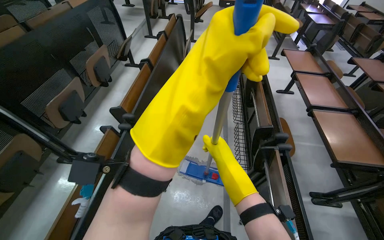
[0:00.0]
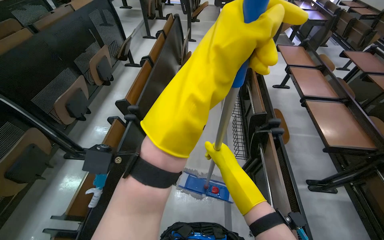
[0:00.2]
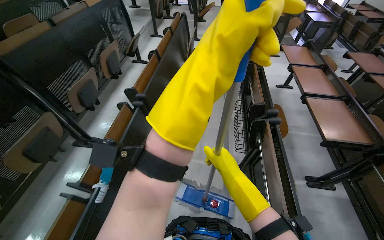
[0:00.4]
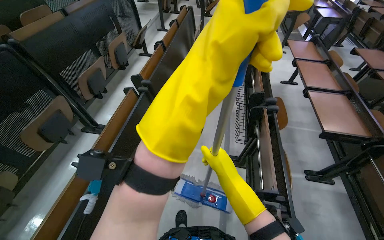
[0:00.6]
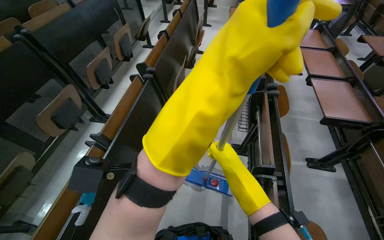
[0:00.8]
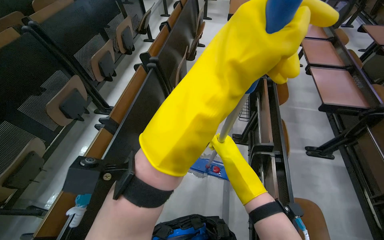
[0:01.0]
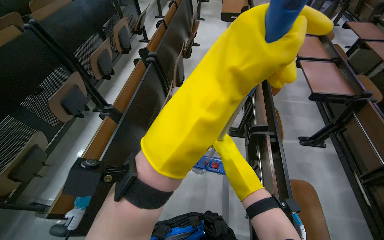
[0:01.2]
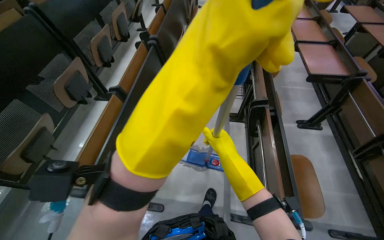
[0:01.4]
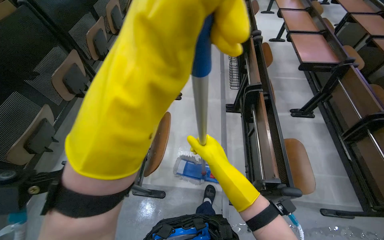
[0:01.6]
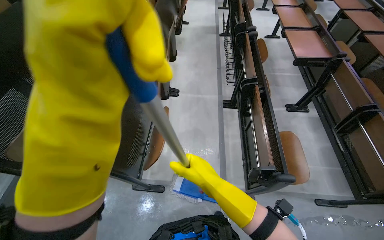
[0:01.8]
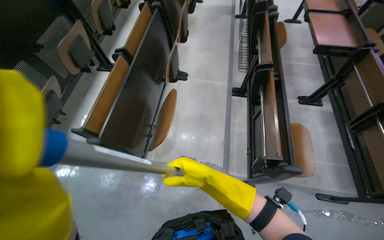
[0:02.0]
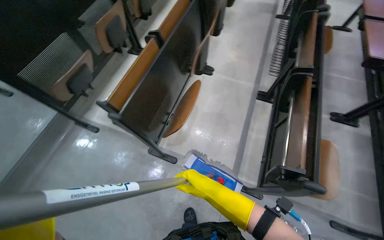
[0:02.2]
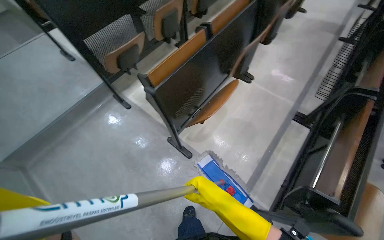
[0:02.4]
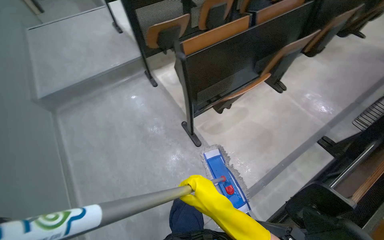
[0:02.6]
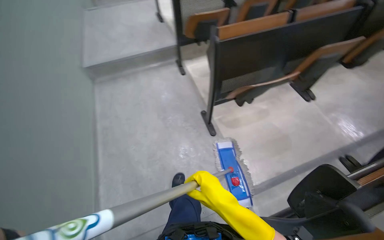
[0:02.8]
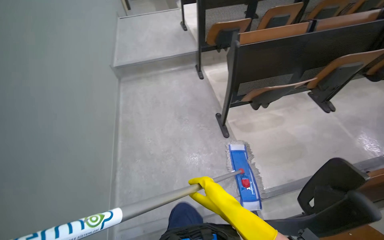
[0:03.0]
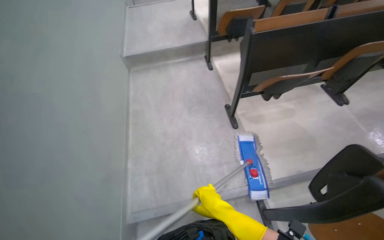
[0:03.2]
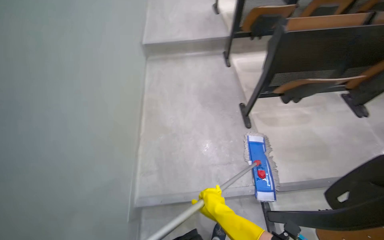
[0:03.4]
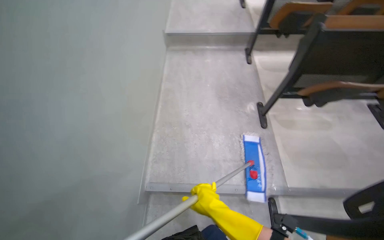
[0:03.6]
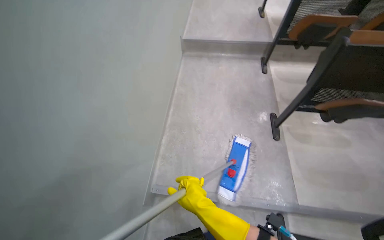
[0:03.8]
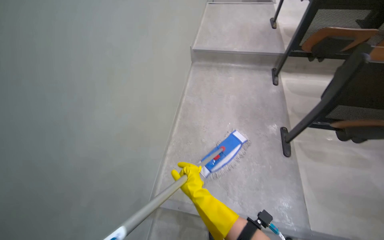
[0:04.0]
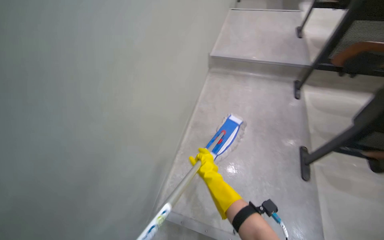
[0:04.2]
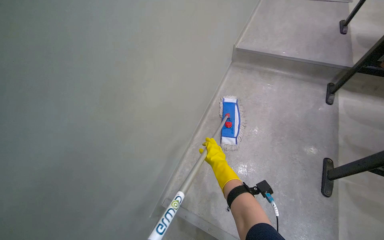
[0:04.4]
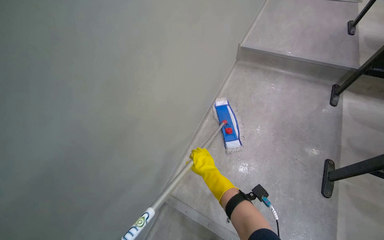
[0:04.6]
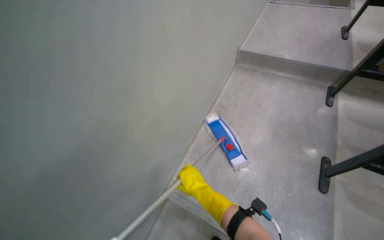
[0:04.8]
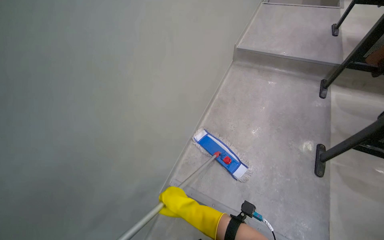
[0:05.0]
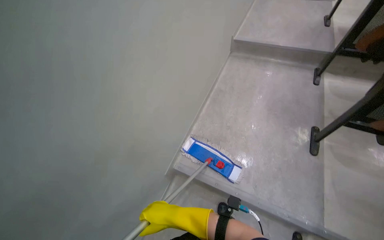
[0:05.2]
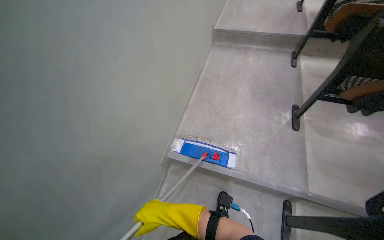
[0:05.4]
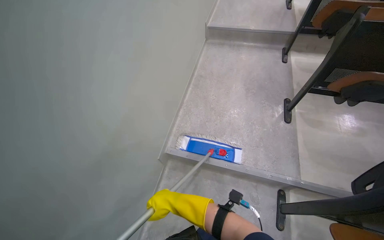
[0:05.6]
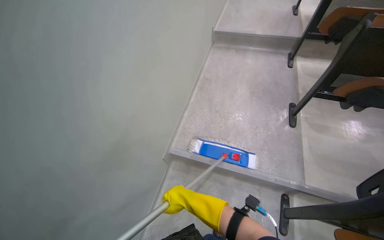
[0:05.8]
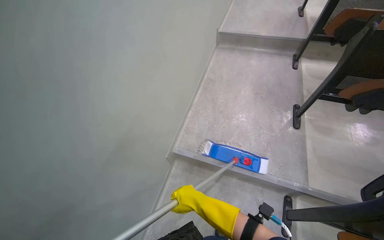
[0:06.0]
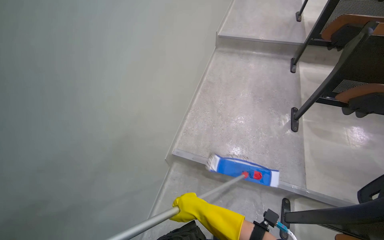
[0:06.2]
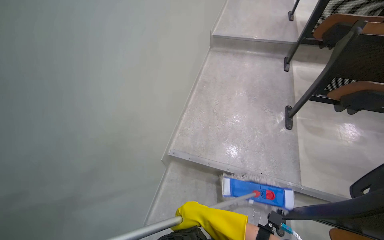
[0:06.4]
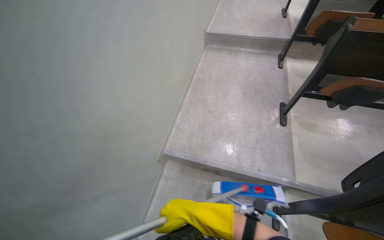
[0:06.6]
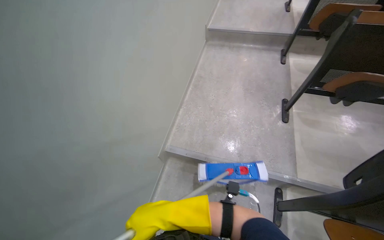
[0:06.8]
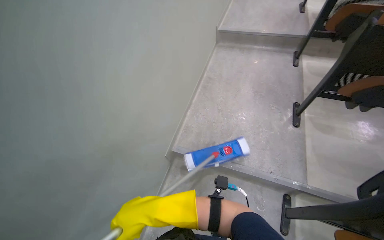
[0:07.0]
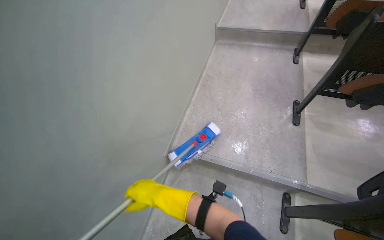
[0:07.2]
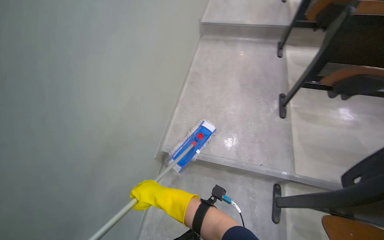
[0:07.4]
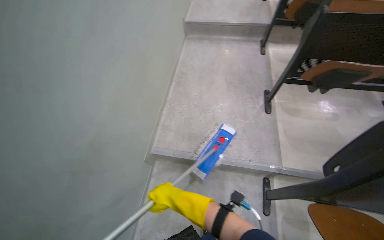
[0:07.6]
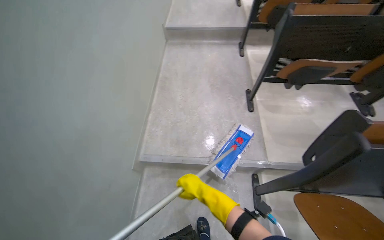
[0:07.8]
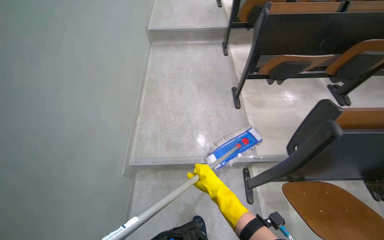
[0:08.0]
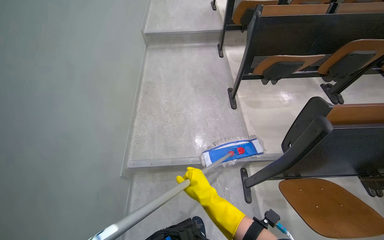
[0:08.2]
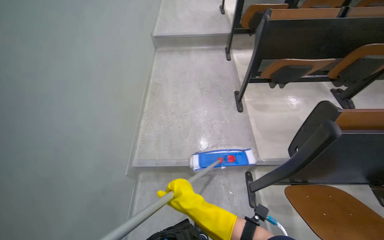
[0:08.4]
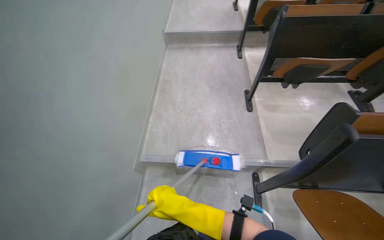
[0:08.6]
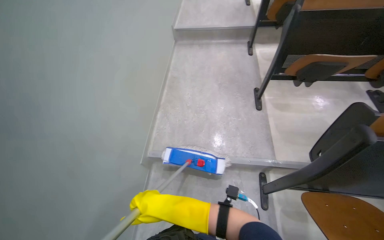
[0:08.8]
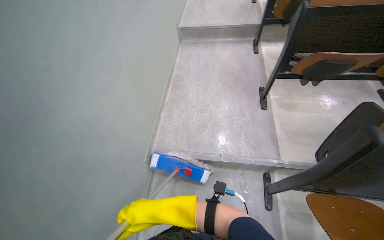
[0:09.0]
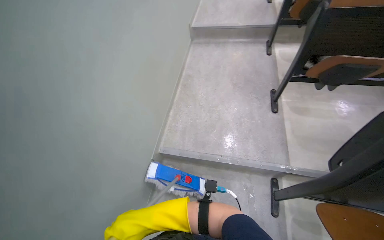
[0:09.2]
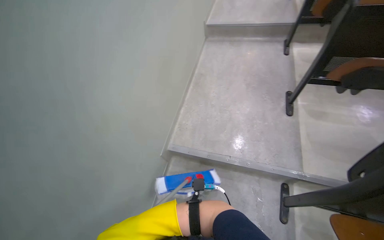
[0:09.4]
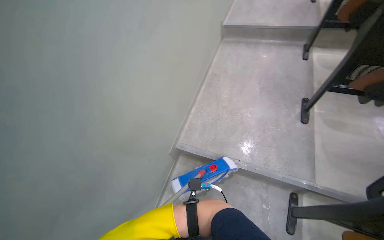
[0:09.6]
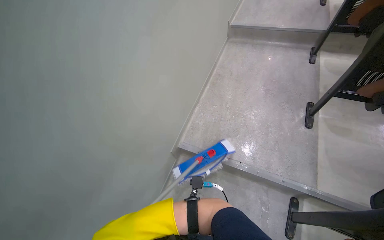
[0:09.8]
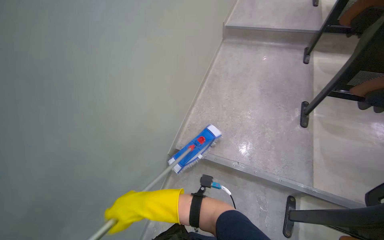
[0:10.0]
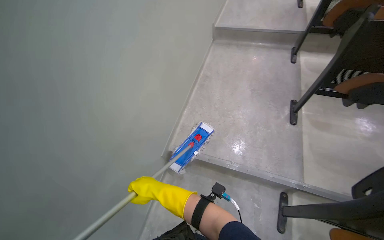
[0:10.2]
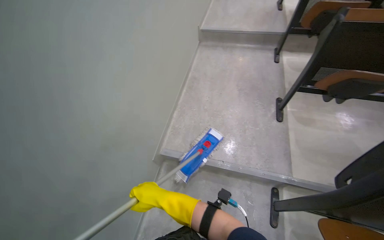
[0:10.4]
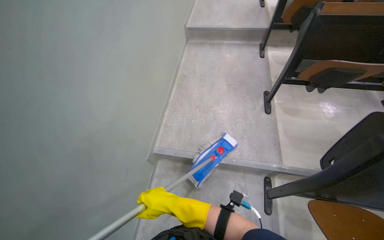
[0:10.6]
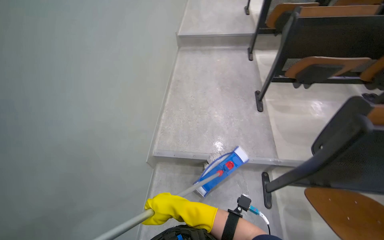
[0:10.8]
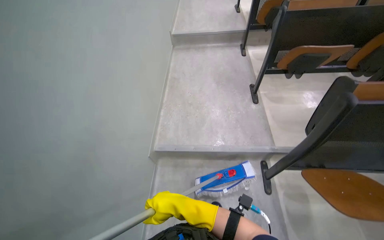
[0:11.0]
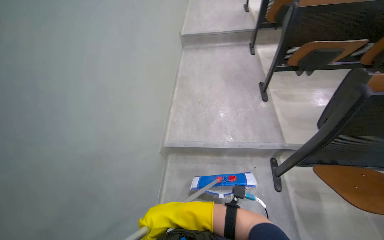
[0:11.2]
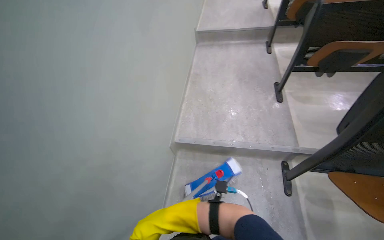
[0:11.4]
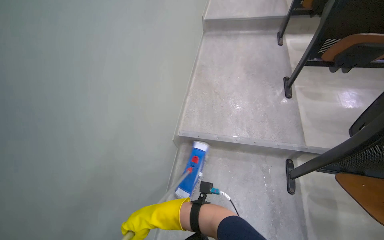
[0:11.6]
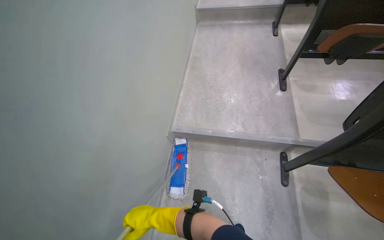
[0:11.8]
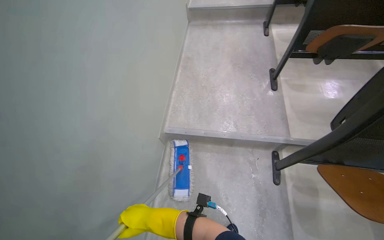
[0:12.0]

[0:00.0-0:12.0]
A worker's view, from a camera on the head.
Job: mopping floor.
The whole recording: Mopping lecture hall floor. The worker mops the floor of the lecture hall, moving the mop through the aisles between seats.
0:00.0 to 0:01.6: The wearer moves roughly 80 cm.
0:01.6 to 0:03.0: The wearer moves about 50 cm. The head turns to the left by approximately 70 degrees.
0:03.0 to 0:04.4: The wearer's head swings roughly 40 degrees to the left. The right hand is displaced farther from the camera and up the picture by roughly 35 cm.
0:04.4 to 0:06.0: The wearer moves about 50 cm.
0:06.0 to 0:07.6: The right hand travels nearer to the camera and back again, some 20 cm each way.
0:07.6 to 0:09.0: The right hand moves nearer to the camera, approximately 10 cm, and travels to the right and back again, some 20 cm each way.
0:09.0 to 0:10.4: The right hand reaches approximately 15 cm nearer to the camera, then returns.
0:10.4 to 0:12.0: The right hand moves down the picture, some 25 cm, and travels nearer to the camera and back again, roughly 25 cm each way.

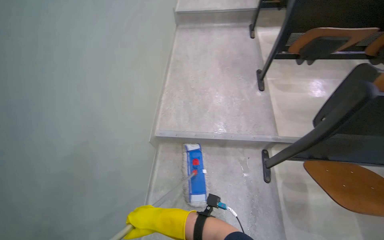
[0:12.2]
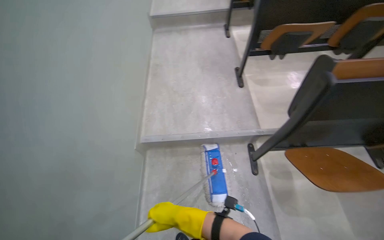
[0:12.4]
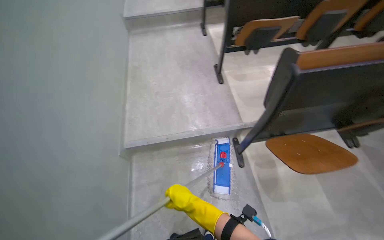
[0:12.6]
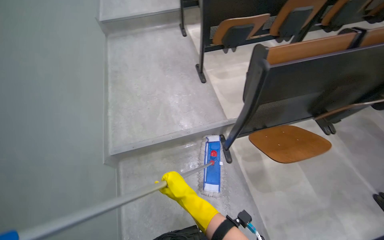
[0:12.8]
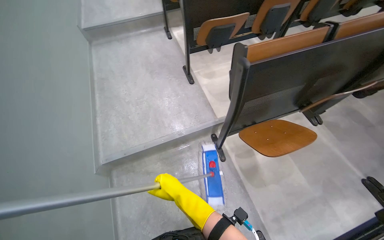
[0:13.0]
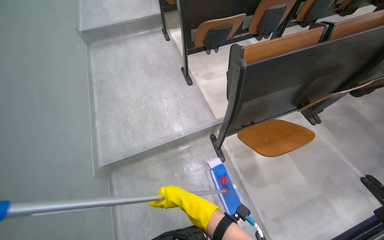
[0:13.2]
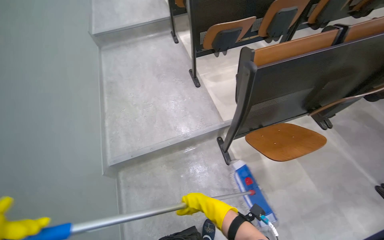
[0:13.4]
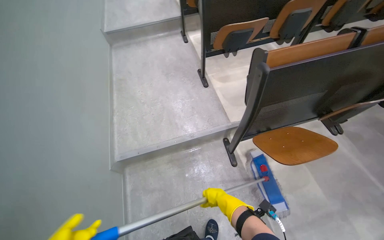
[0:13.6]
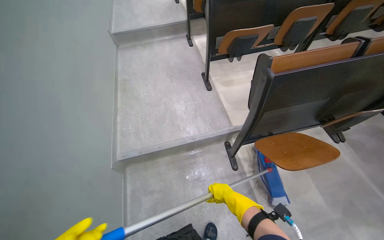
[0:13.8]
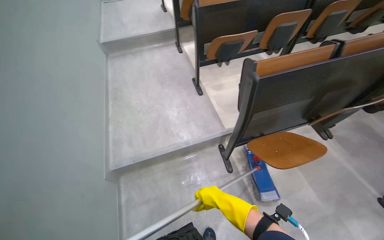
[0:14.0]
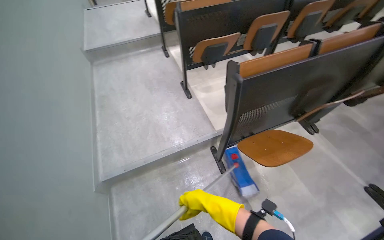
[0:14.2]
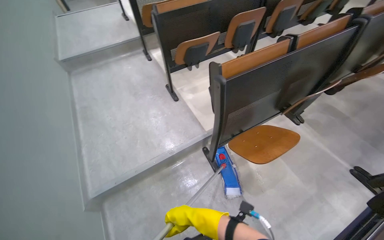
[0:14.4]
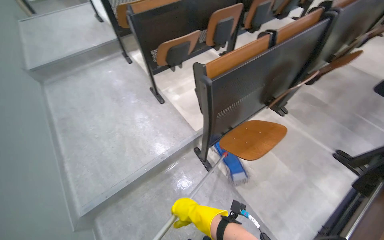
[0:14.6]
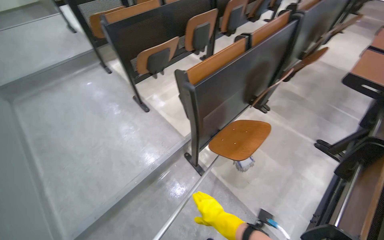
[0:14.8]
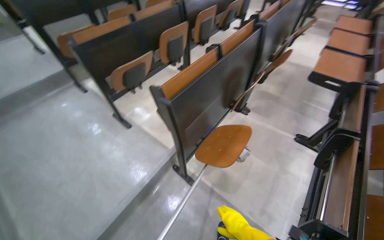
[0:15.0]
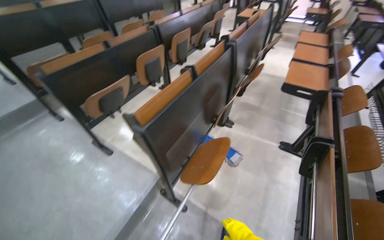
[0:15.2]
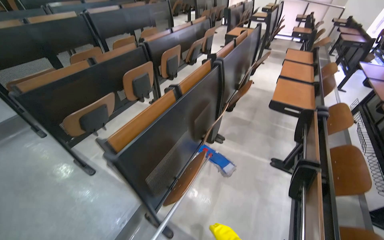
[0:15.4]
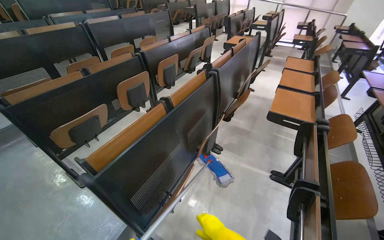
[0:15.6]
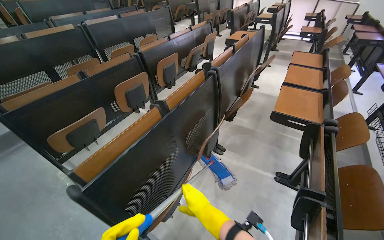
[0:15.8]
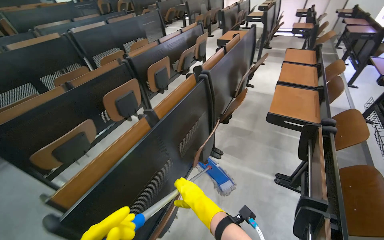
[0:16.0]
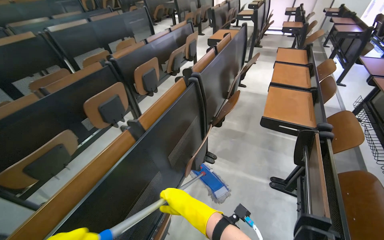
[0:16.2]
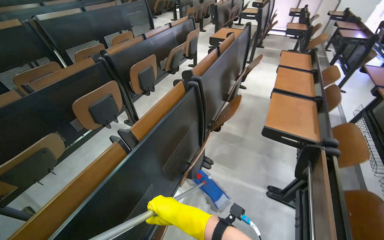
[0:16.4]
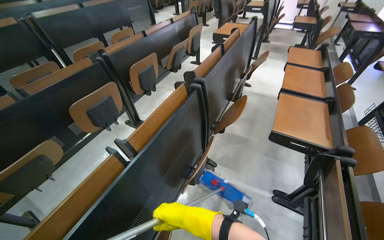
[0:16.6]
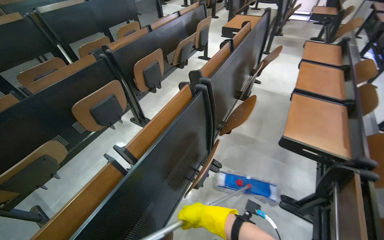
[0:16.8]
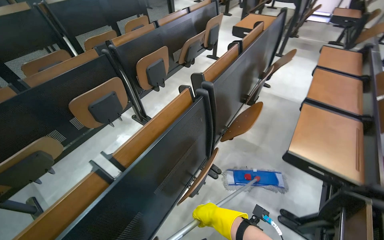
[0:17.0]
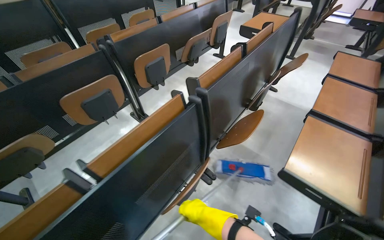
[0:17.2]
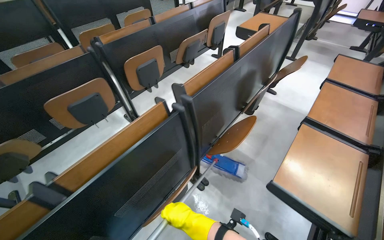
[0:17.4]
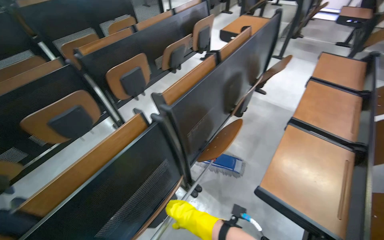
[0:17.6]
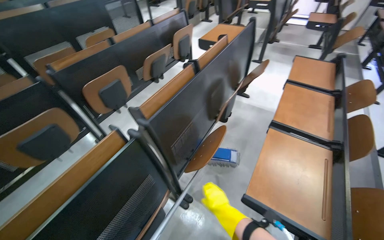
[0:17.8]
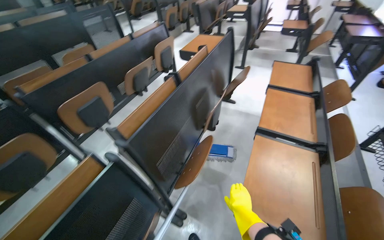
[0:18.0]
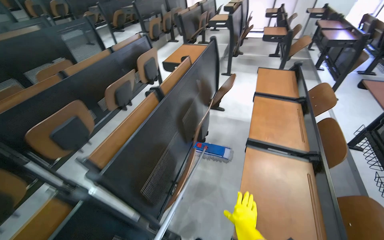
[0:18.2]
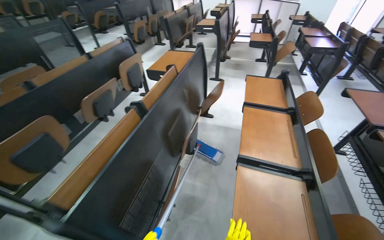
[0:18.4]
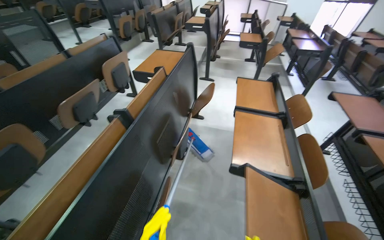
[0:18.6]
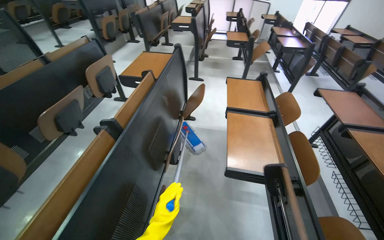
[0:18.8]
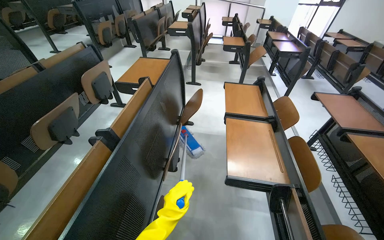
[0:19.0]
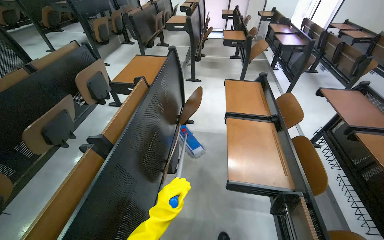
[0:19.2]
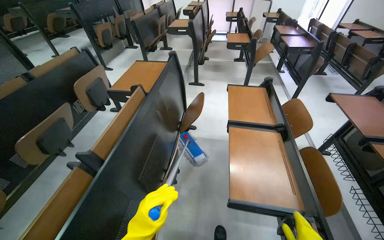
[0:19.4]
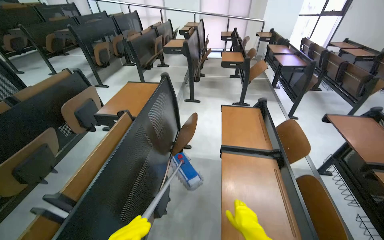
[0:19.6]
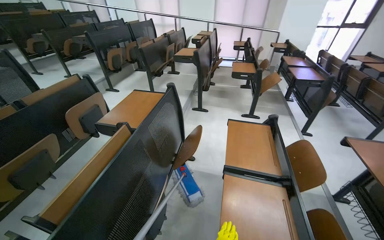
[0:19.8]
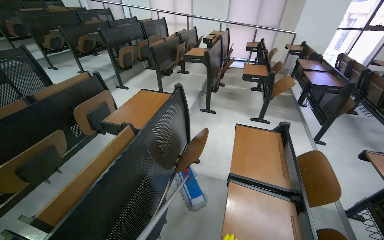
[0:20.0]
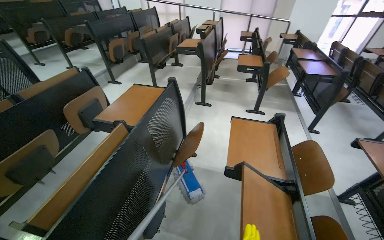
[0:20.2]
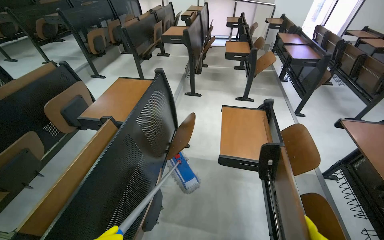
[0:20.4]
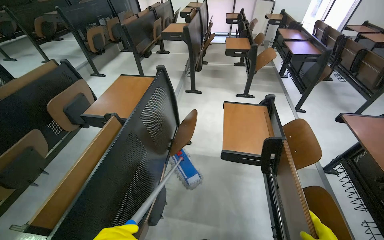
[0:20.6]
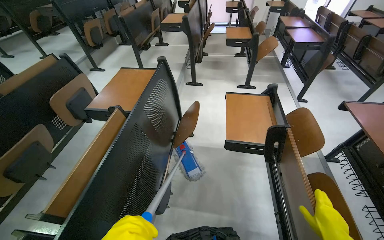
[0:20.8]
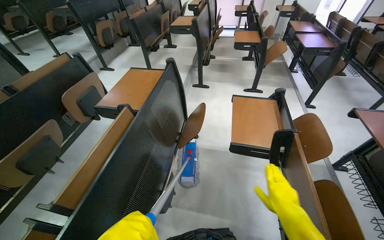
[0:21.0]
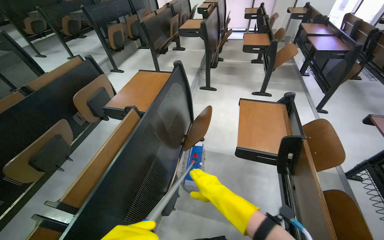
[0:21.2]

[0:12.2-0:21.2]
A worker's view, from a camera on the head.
Job: mopping floor.
The whole recording: Mopping lecture hall floor. The worker mops the floor of the lecture hall, moving the mop through the aisles between seats.
0:12.2 to 0:13.8: The wearer looks some 20 degrees further to the right.
0:13.8 to 0:15.2: The wearer's head swings approximately 45 degrees to the right.
0:15.2 to 0:16.6: The camera travels approximately 60 cm.
0:16.6 to 0:18.2: The camera is carried about 70 cm.
0:18.2 to 0:19.8: The wearer moves some 60 cm.
